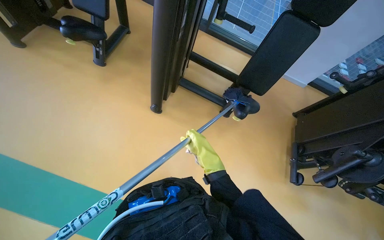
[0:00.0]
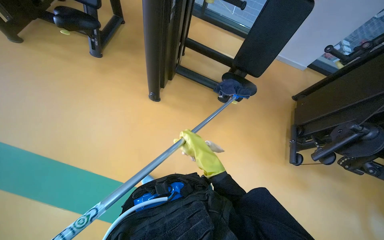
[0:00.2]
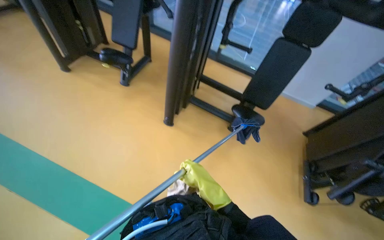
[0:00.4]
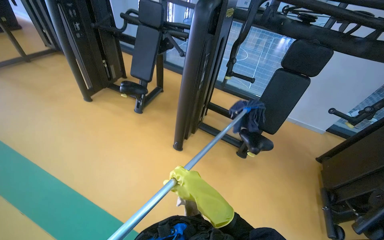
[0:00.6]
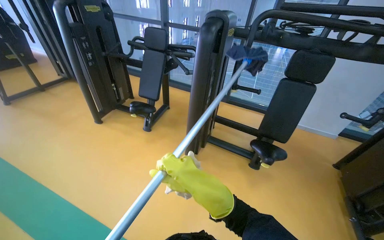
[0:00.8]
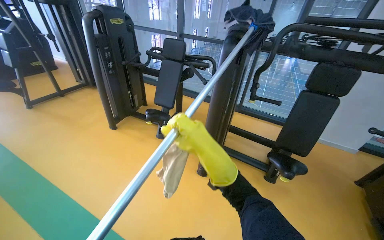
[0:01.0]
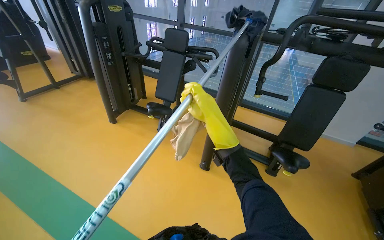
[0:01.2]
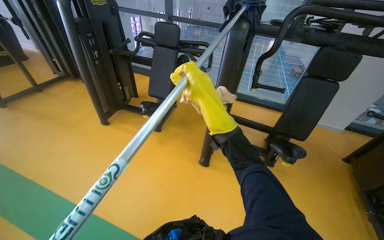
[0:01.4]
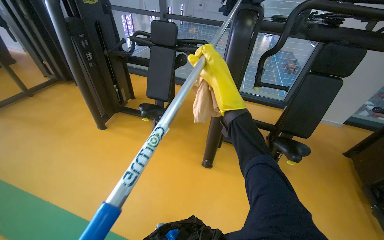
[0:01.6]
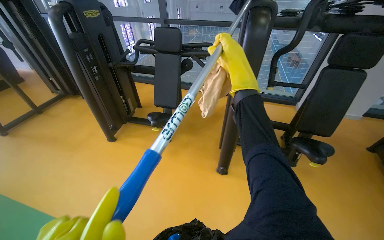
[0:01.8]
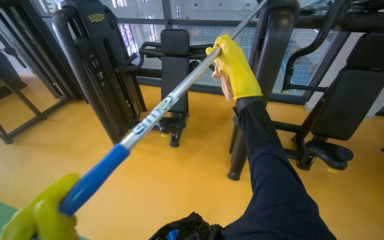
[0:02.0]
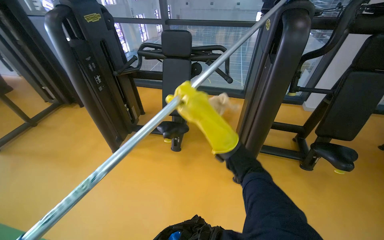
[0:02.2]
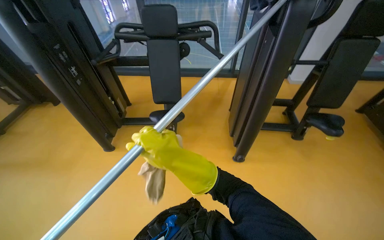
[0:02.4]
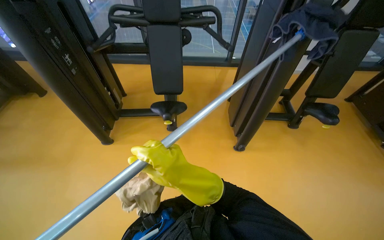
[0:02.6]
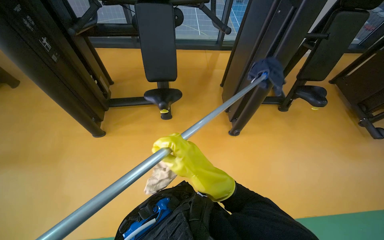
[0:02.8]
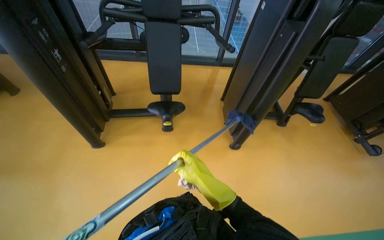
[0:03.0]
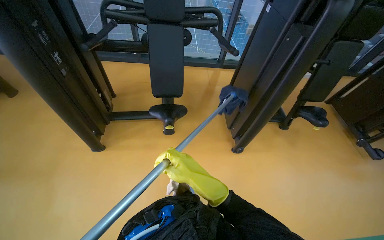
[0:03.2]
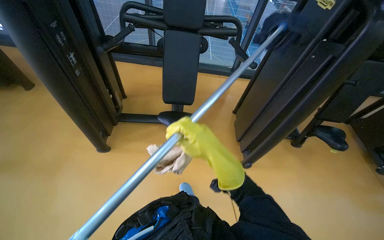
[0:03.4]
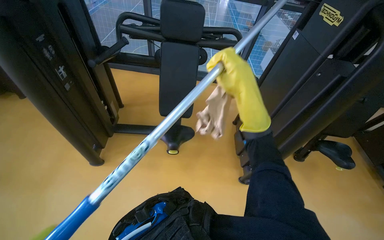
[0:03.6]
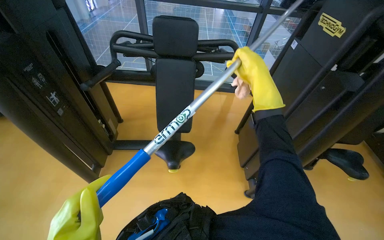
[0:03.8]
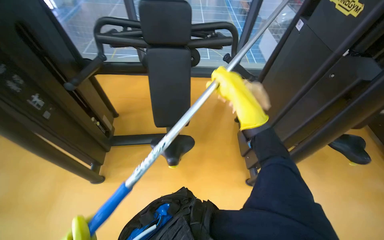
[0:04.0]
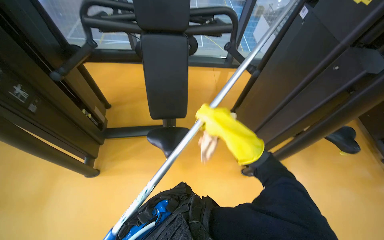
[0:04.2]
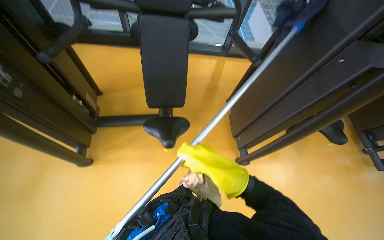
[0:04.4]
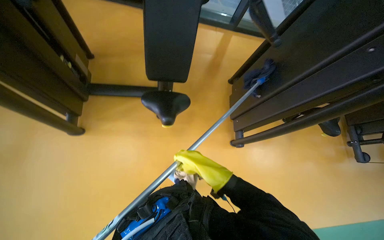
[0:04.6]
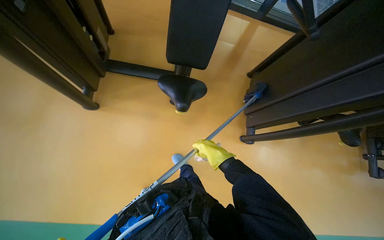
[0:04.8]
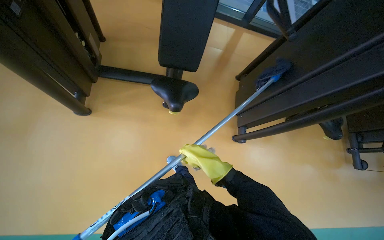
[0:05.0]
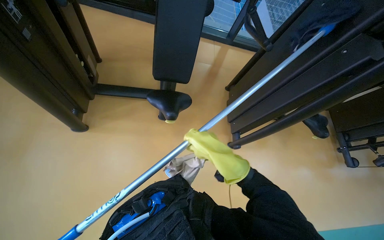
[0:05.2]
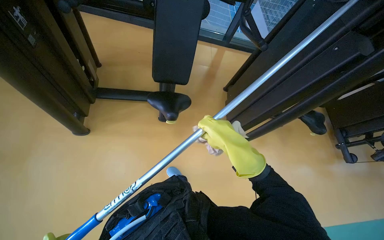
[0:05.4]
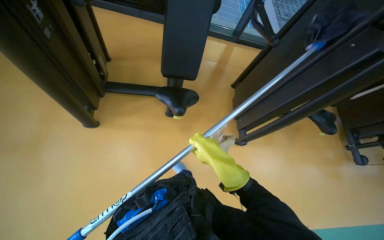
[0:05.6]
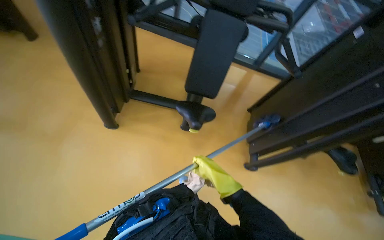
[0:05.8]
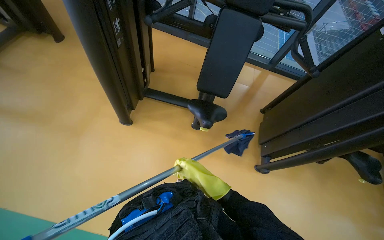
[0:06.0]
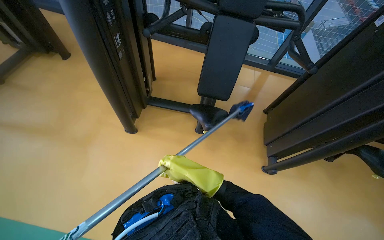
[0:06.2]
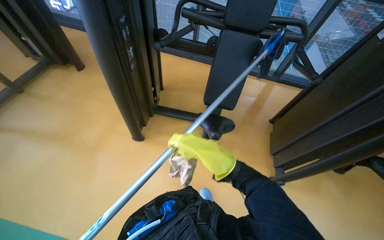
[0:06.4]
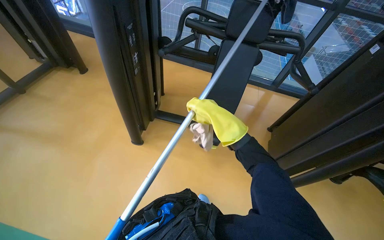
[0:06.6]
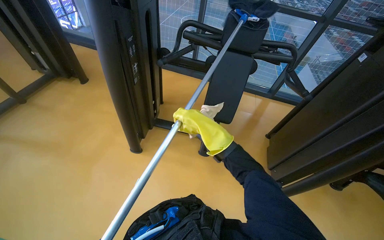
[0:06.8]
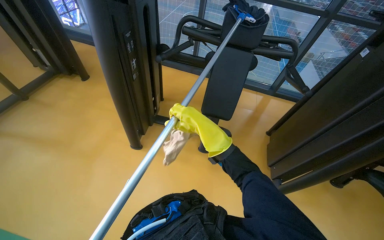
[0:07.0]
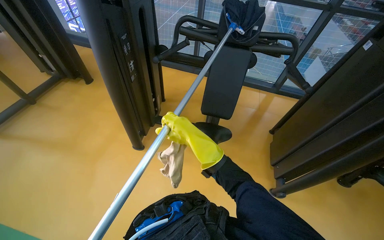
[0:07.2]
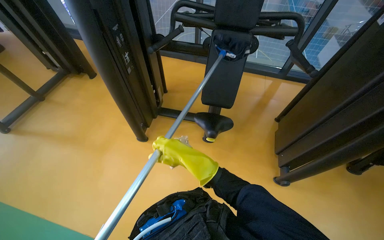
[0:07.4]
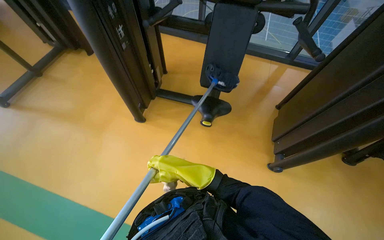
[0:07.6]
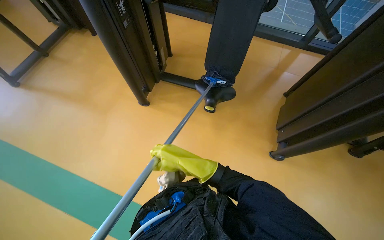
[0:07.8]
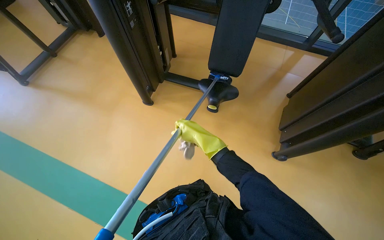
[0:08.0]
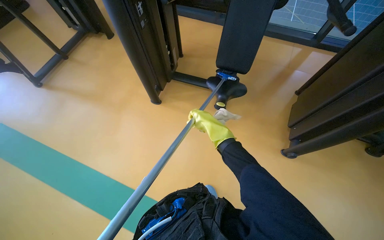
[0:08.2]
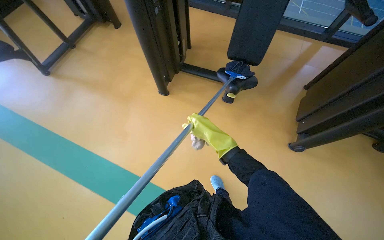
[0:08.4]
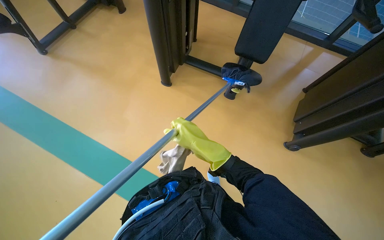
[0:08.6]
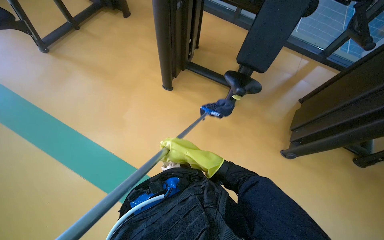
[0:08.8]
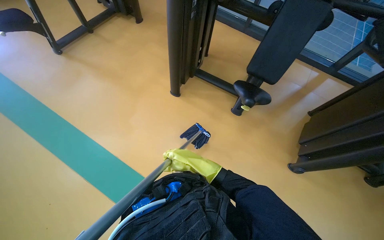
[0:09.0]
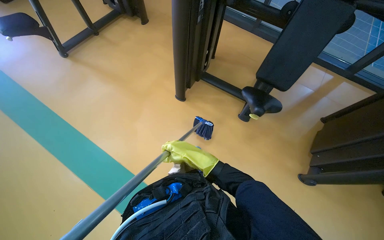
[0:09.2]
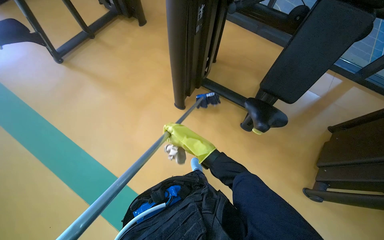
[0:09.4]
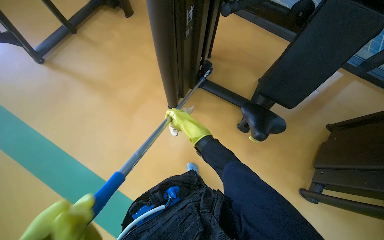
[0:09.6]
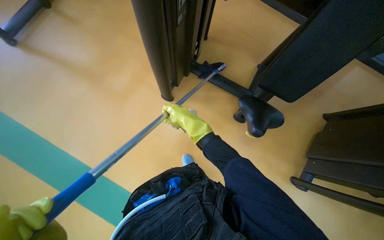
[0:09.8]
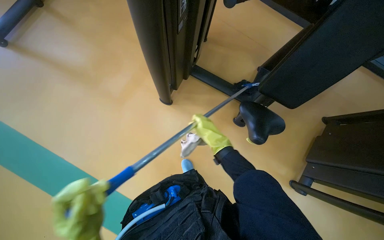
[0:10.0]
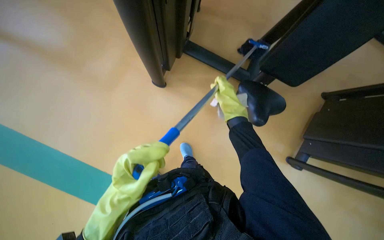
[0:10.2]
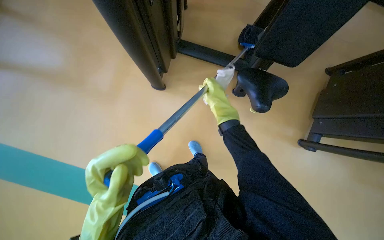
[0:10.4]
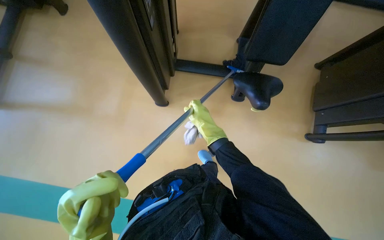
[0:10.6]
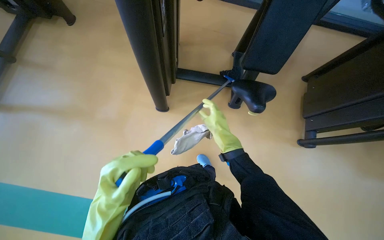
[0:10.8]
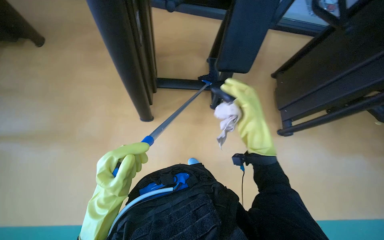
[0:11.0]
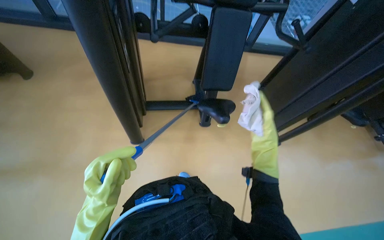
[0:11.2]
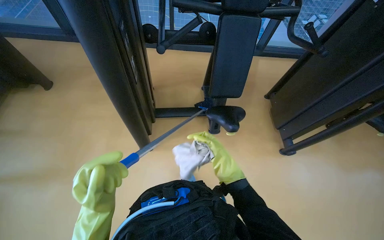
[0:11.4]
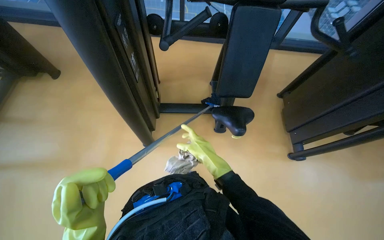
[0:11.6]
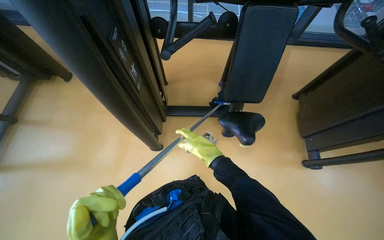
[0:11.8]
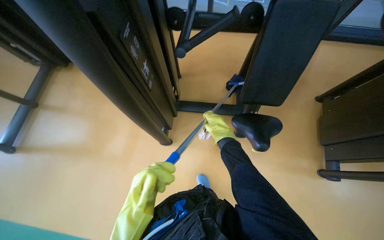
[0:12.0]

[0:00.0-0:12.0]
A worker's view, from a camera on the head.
Job: wiping surfaces.
The whole recording: Cleaning gym equipment. The worker cleans various gym machines, including a stair climber and stationary bikes, using a long-handled tool and a cloth.
0:00.0 to 0:01.6: The view tilts roughly 25 degrees upward.
0:01.6 to 0:03.0: The head travels to the left, approximately 80 cm. The head rotates roughly 25 degrees to the right.
0:03.0 to 0:04.4: The camera is carried roughly 50 cm.
0:04.4 to 0:06.0: The right hand shifts roughly 15 cm to the left.
0:06.0 to 0:07.6: The right hand moves nearer to the camera, approximately 10 cm, and goes up the picture and returns, approximately 15 cm each way.
0:09.0 to 0:10.4: The camera travels about 60 cm. The view tips downward by about 25 degrees.
0:10.4 to 0:12.0: The view tilts some 15 degrees upward.

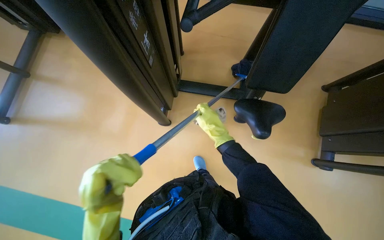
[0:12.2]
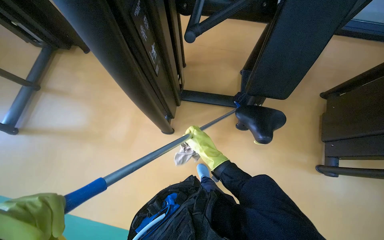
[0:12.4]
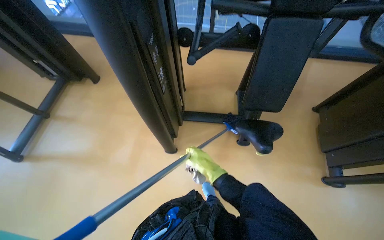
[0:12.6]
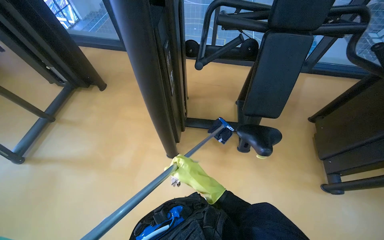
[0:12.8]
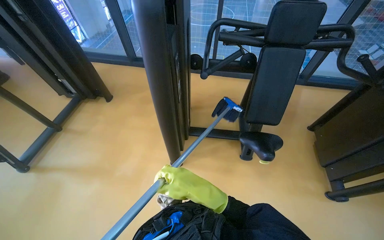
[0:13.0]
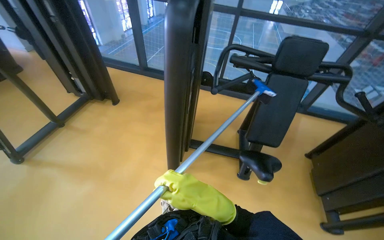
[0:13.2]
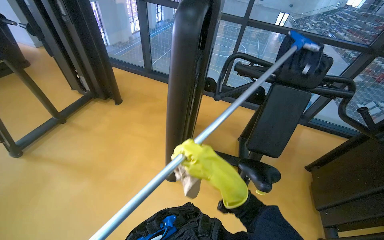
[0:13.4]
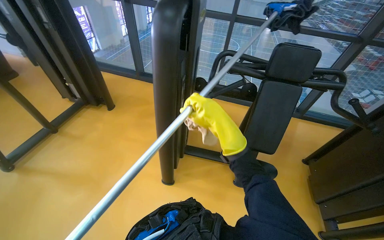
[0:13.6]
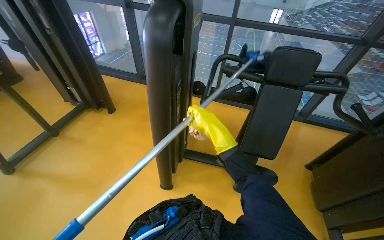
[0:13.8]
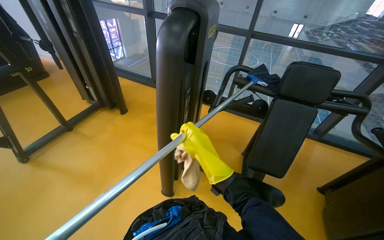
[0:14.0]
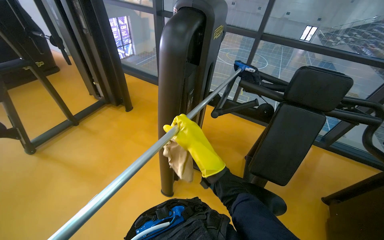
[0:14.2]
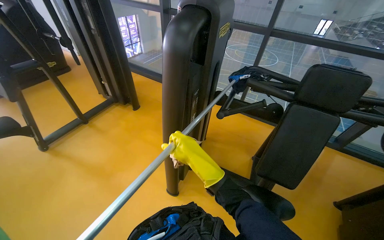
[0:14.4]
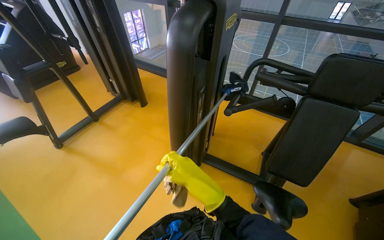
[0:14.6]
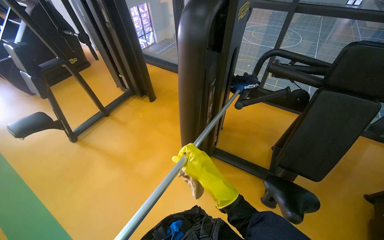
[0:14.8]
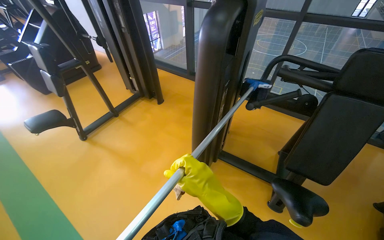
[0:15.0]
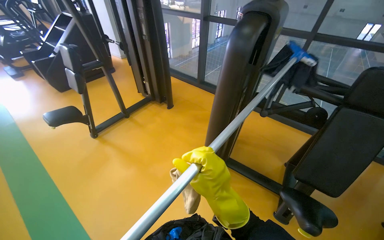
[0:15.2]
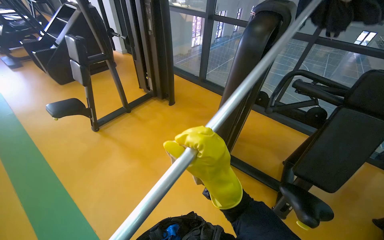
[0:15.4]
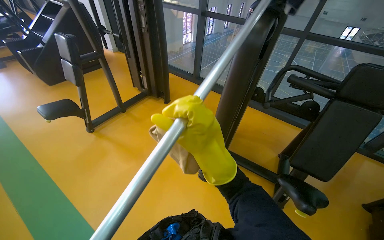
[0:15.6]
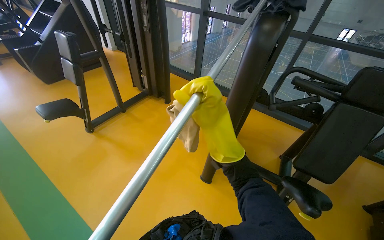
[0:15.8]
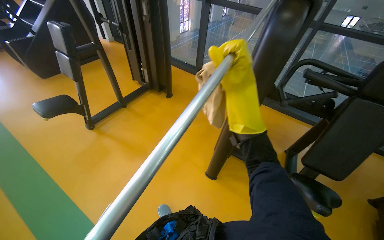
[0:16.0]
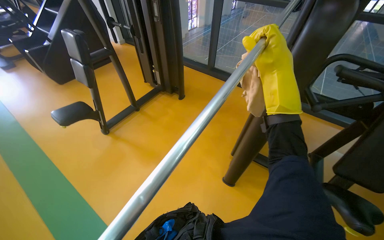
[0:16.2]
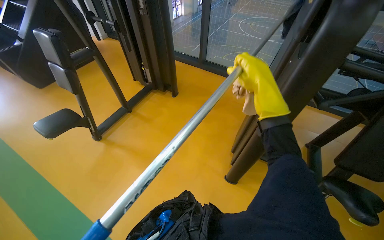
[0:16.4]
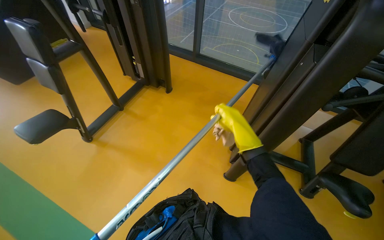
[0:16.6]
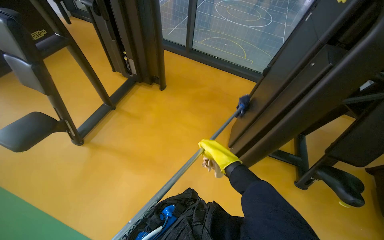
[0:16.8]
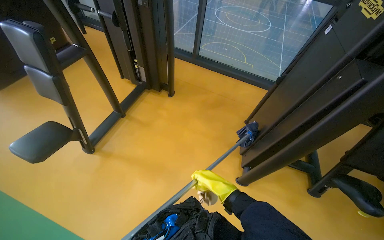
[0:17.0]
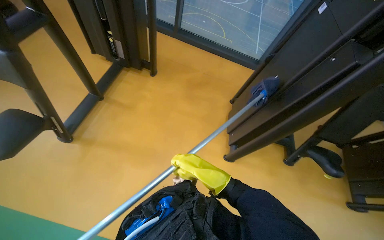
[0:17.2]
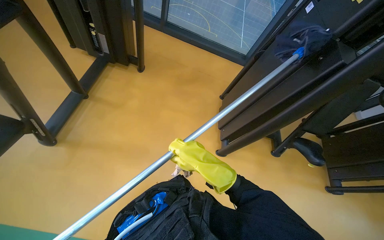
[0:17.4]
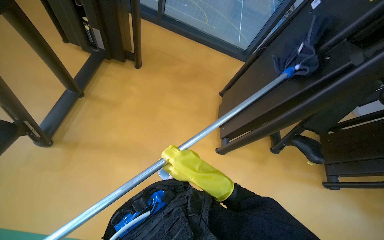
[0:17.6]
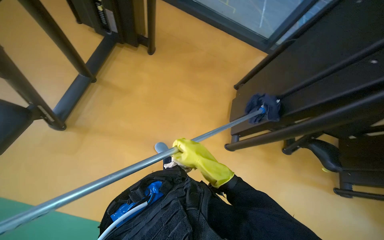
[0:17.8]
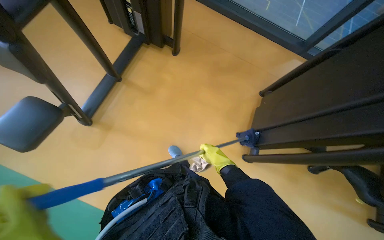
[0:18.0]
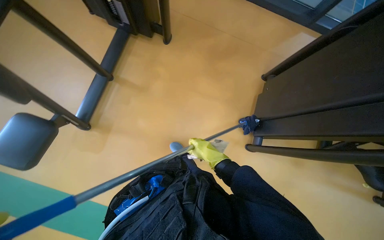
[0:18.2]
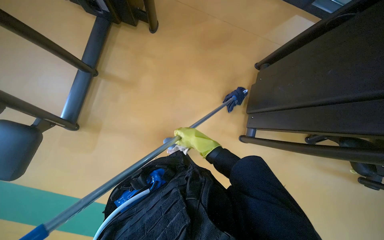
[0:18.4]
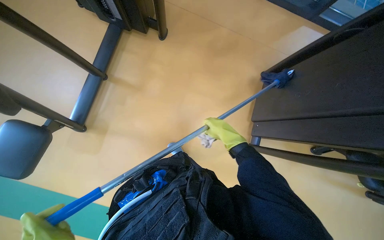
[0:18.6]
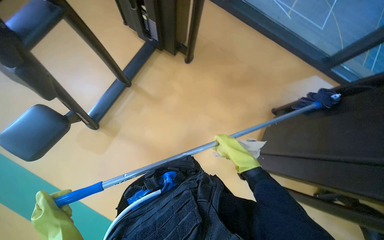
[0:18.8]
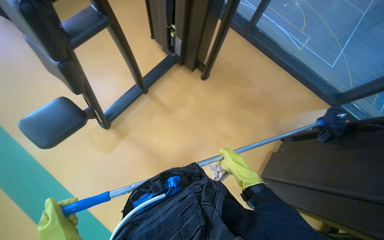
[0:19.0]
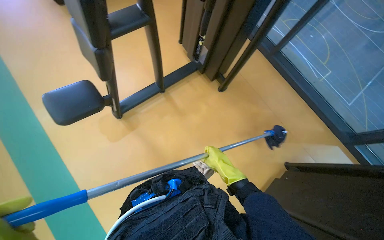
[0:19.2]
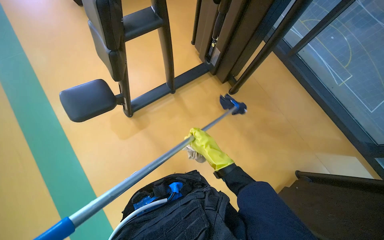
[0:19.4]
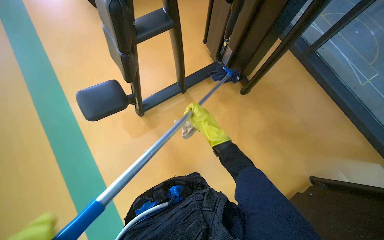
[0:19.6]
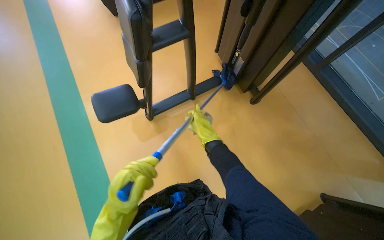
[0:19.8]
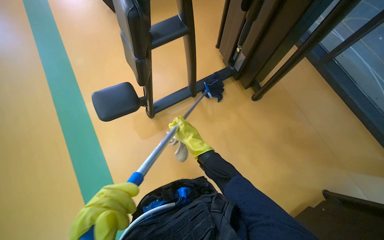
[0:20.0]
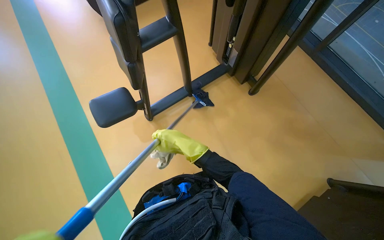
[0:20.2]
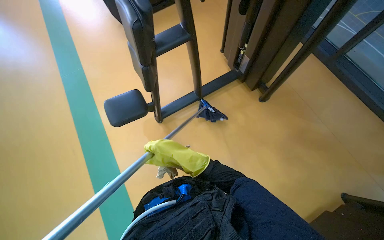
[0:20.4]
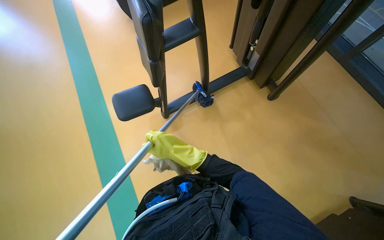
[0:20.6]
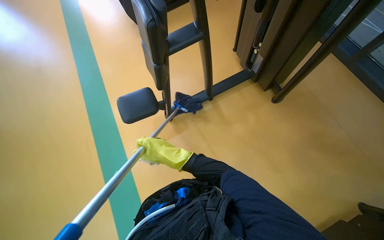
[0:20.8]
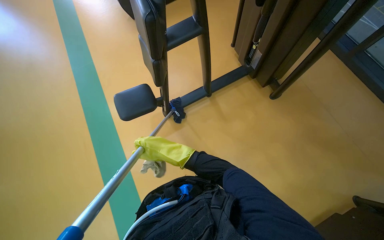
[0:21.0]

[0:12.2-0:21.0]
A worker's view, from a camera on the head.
Job: wiping surfaces.
The whole recording: Cleaning gym equipment. The worker cleans various gym machines, including a stair climber and stationary bikes, using a long-handled tool and a cloth.
0:12.2 to 0:13.6: The wearer looks some 30 degrees further upward.
0:13.6 to 0:15.2: The head rotates about 20 degrees to the left.
0:15.2 to 0:16.6: The head travels some 50 cm.
0:16.6 to 0:18.0: The head travels about 50 cm. The camera pitches downward, by about 20 degrees.
0:18.0 to 0:19.6: The wearer's head swings some 35 degrees to the left.
0:19.6 to 0:21.0: The right hand shifts about 15 cm to the left.
